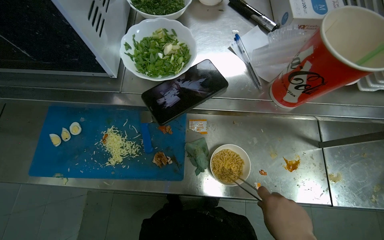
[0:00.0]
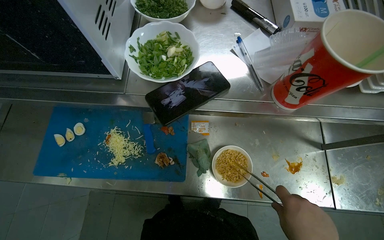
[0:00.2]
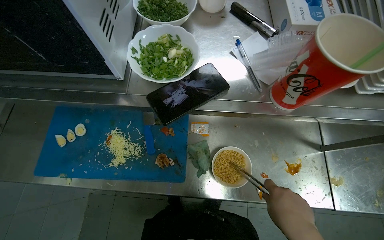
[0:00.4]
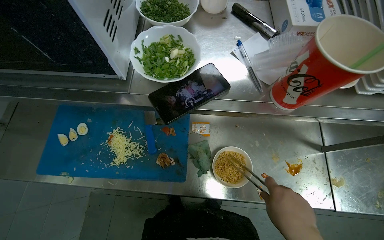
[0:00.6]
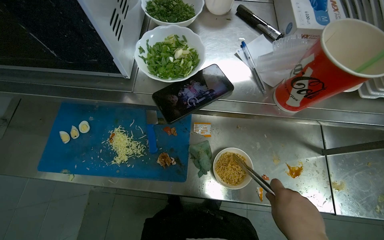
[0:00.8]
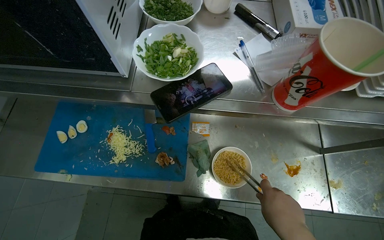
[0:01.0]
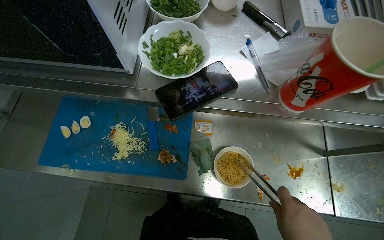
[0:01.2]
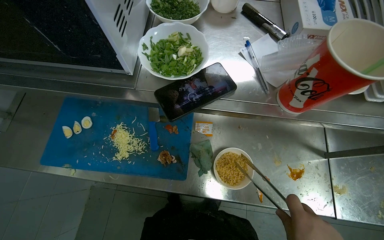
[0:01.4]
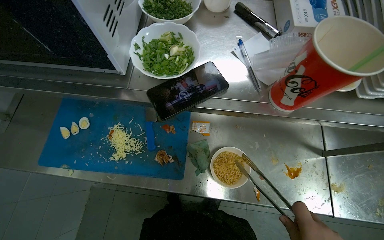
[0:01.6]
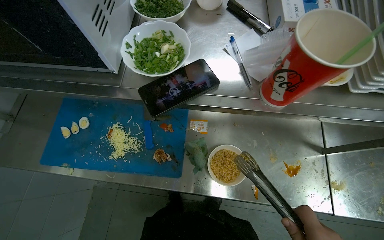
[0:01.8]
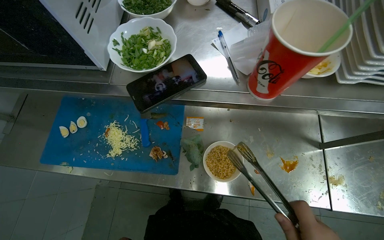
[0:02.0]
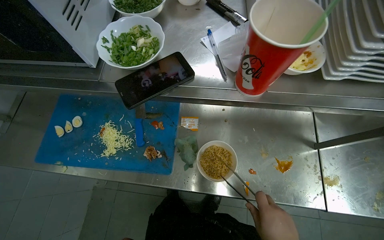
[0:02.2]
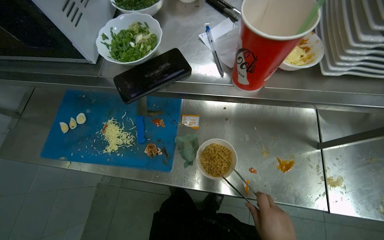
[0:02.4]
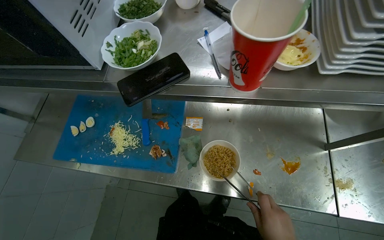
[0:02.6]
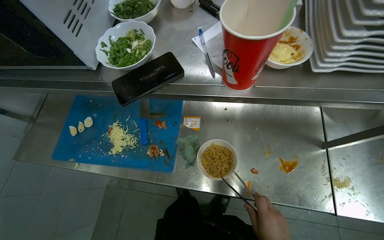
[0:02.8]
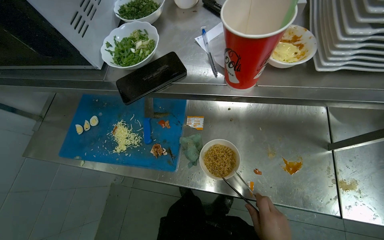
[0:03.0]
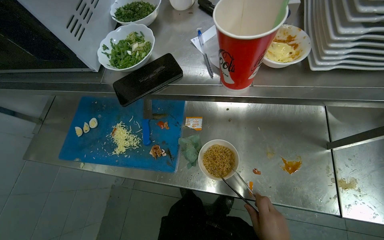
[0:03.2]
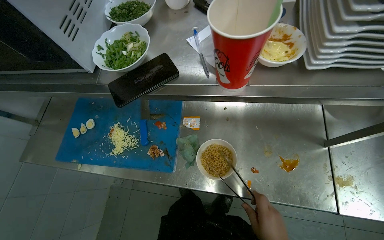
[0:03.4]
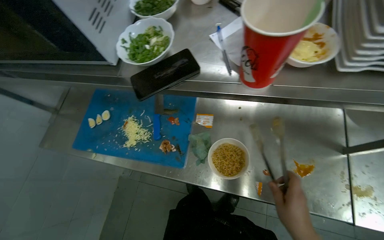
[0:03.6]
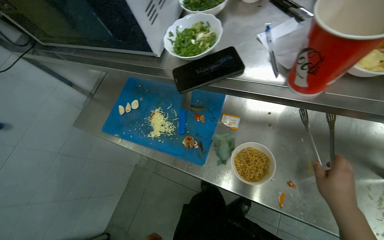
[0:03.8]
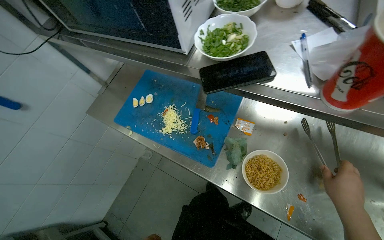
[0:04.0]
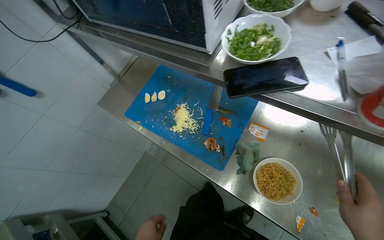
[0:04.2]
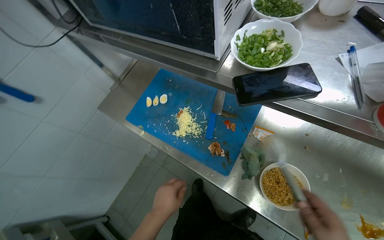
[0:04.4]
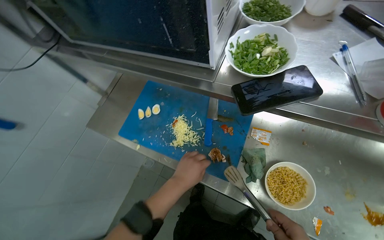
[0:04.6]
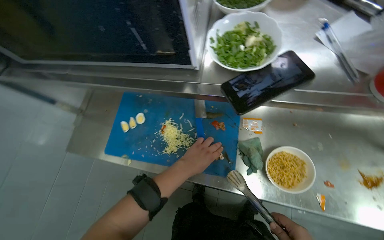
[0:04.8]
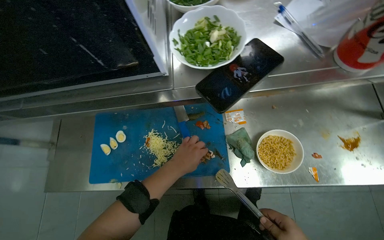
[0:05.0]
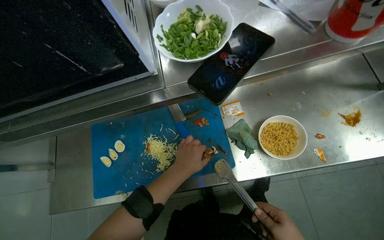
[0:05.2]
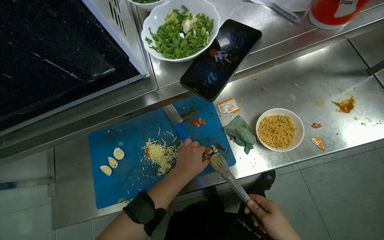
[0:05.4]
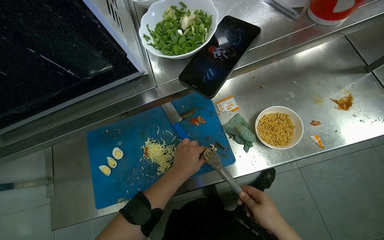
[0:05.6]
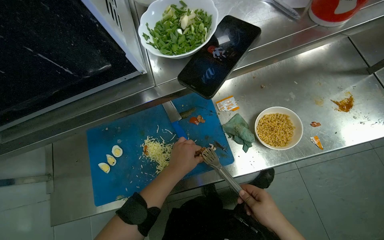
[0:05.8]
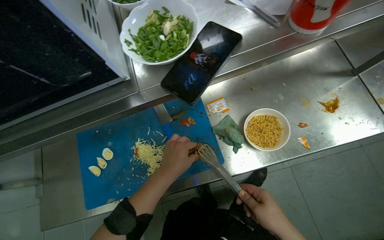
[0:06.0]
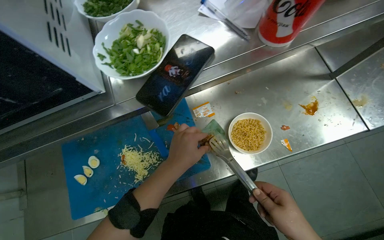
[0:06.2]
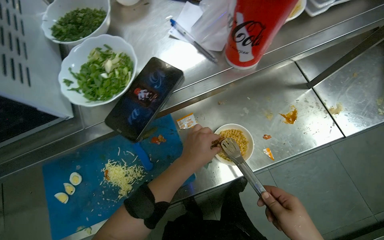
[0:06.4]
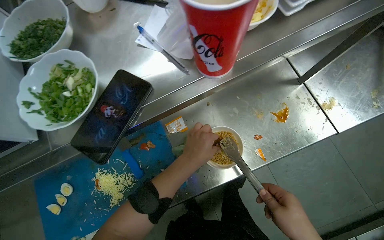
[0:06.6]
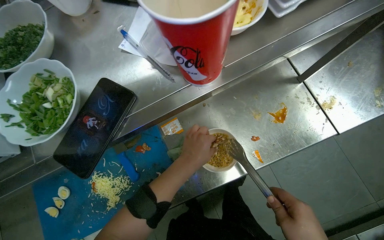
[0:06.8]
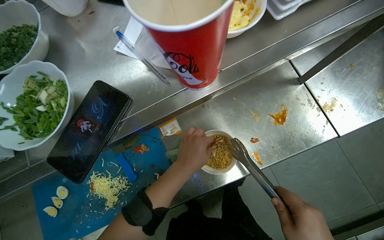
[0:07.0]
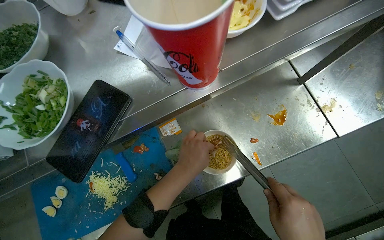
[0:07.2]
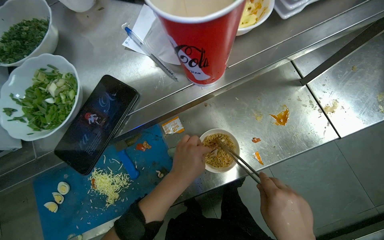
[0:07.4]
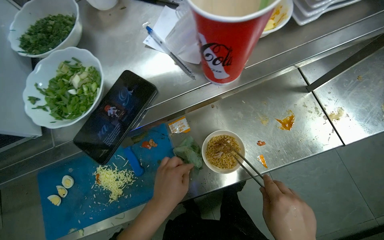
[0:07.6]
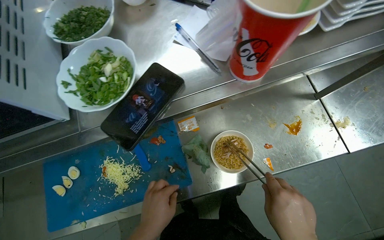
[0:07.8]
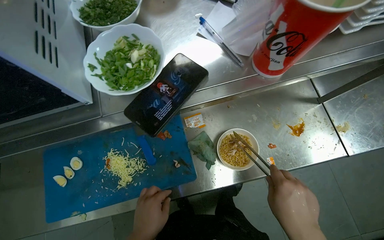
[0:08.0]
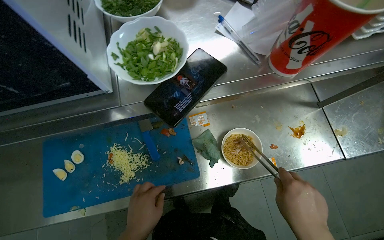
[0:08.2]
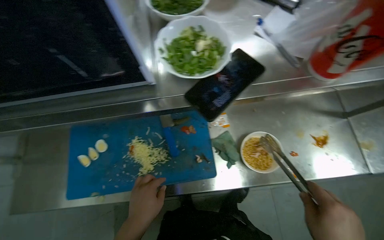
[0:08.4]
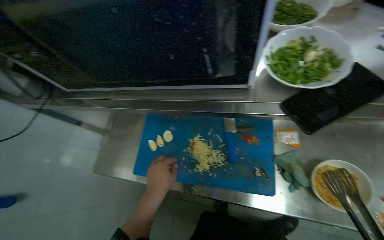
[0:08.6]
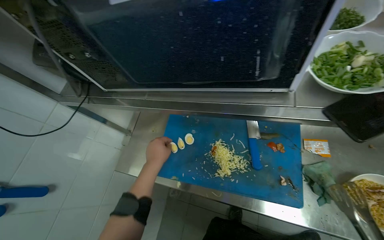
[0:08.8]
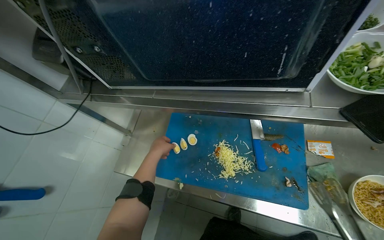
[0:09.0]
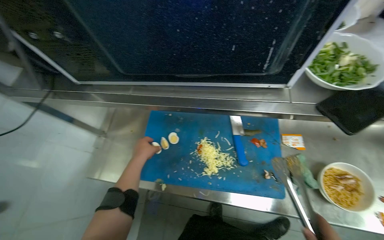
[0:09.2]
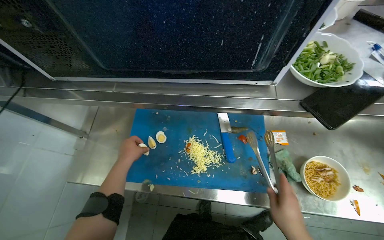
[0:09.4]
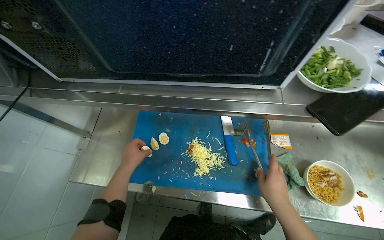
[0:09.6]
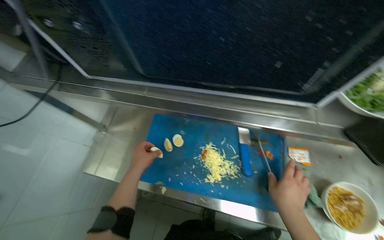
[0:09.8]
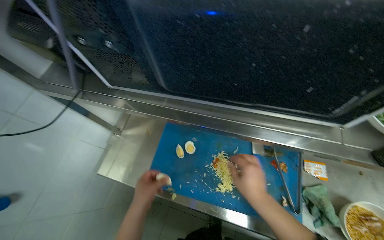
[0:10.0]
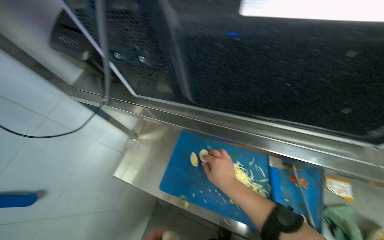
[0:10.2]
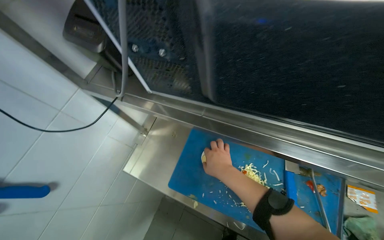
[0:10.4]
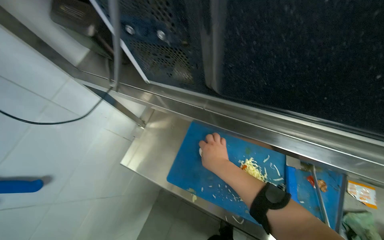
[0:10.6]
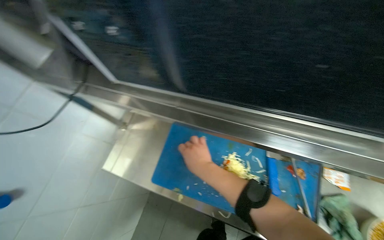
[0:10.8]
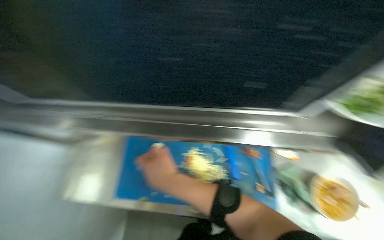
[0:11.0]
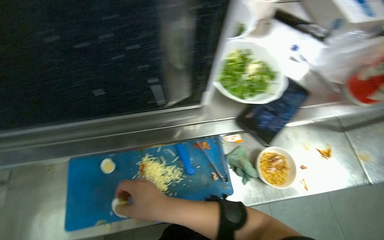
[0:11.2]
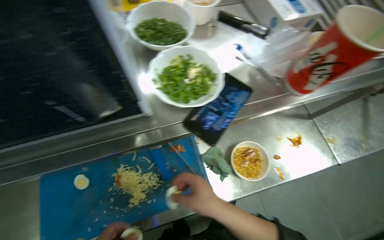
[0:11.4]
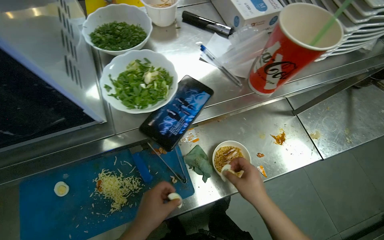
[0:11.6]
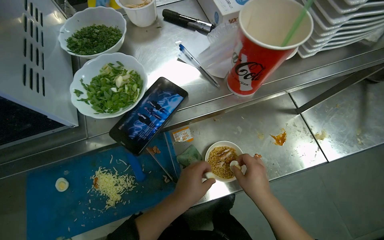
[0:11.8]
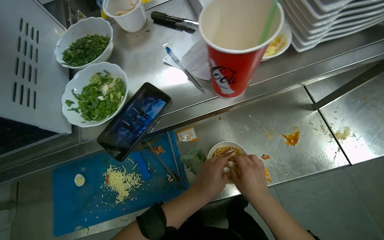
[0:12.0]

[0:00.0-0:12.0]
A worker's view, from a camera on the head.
Job: preparing food.
The whole recording: Adding ingredients to instant noodles. The worker adds seasoning, chicken, eggs, cheese, and green onions to the instant noodles in a bowl.
0:03.0 to 0:04.4: The wearer's head swings about 25 degrees to the left.
0:04.4 to 0:06.0: The wearer looks approximately 50 degrees further to the right.
0:07.6 to 0:09.0: The wearer looks about 35 degrees further to the left.
0:09.0 to 0:10.4: The scene turns roughly 25 degrees clockwise in the picture.
0:10.4 to 0:12.0: The wearer moves roughly 50 cm. The wearer's head swings some 40 degrees to the right.

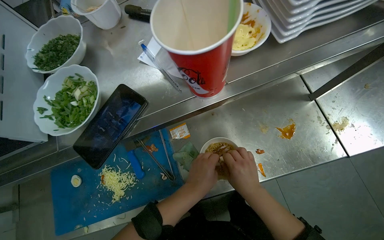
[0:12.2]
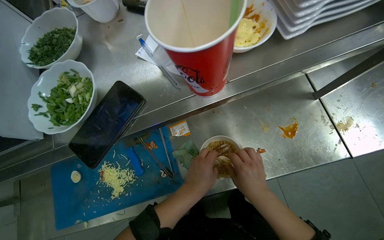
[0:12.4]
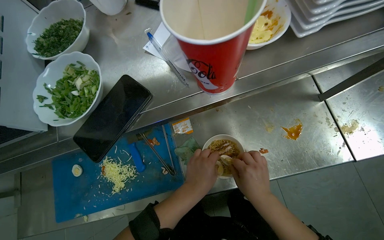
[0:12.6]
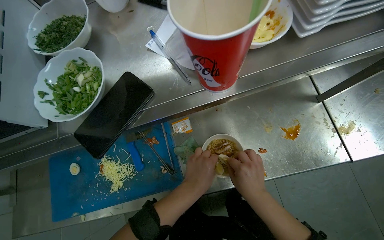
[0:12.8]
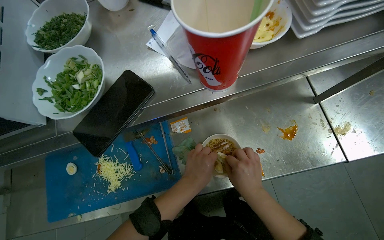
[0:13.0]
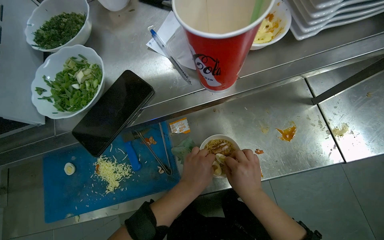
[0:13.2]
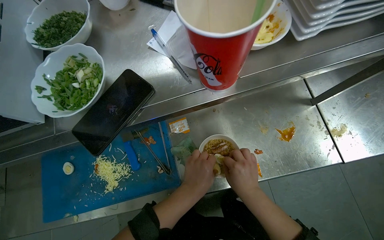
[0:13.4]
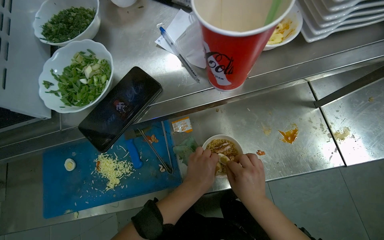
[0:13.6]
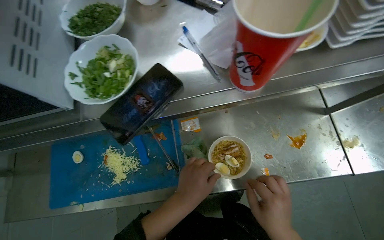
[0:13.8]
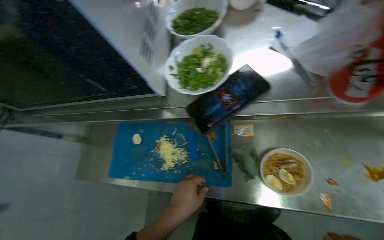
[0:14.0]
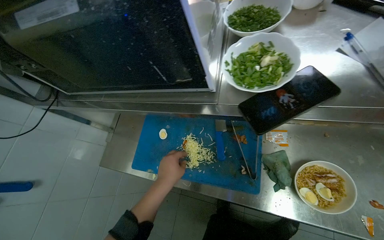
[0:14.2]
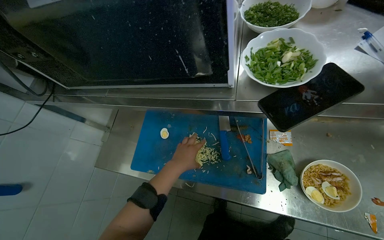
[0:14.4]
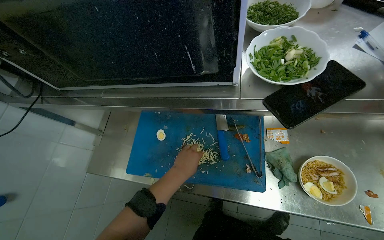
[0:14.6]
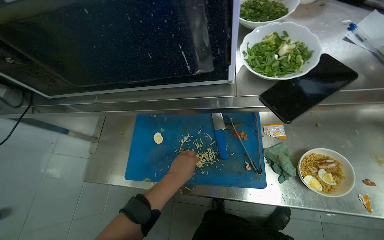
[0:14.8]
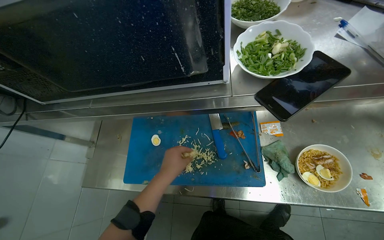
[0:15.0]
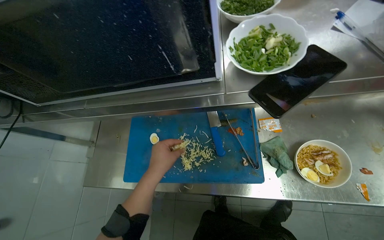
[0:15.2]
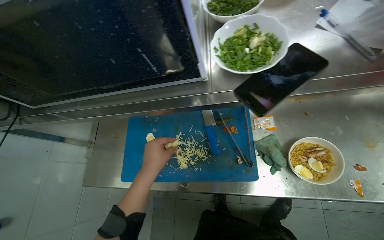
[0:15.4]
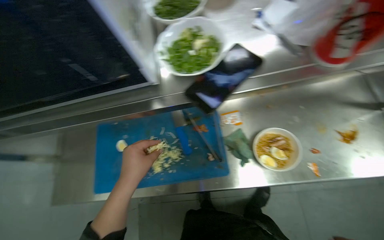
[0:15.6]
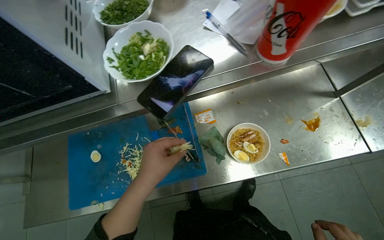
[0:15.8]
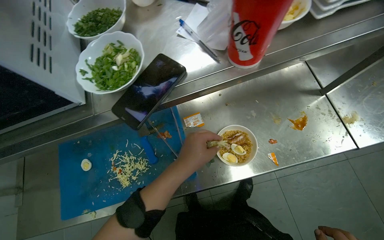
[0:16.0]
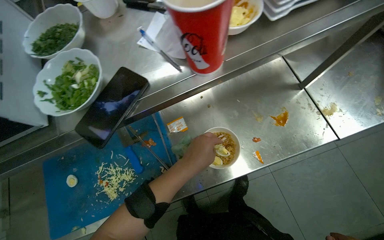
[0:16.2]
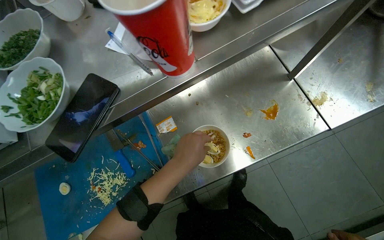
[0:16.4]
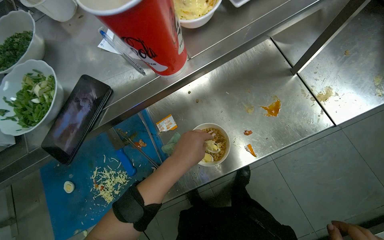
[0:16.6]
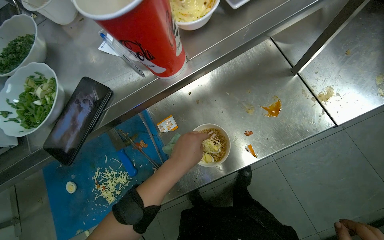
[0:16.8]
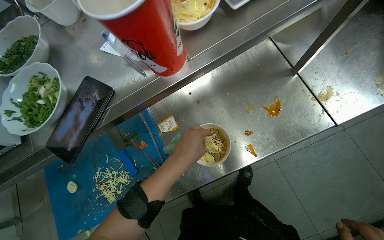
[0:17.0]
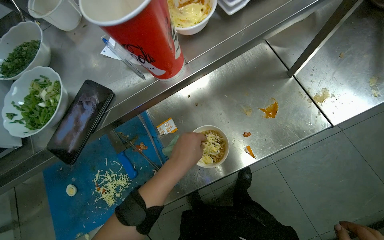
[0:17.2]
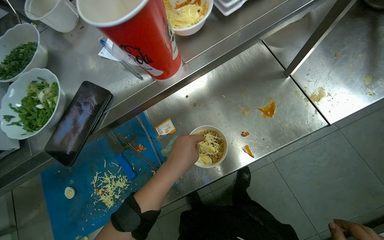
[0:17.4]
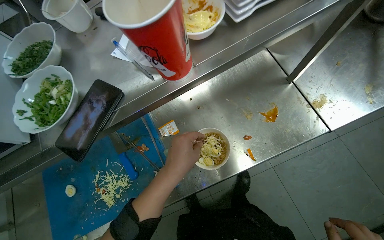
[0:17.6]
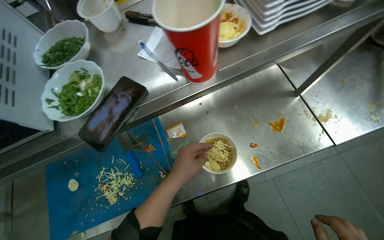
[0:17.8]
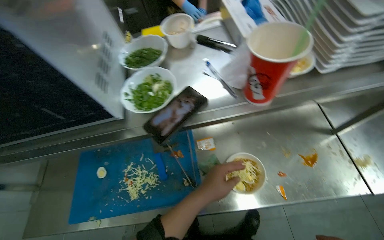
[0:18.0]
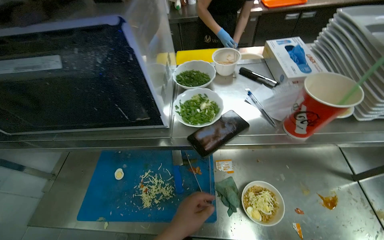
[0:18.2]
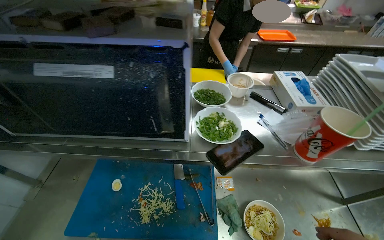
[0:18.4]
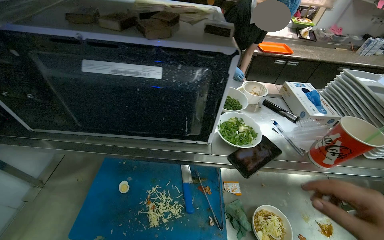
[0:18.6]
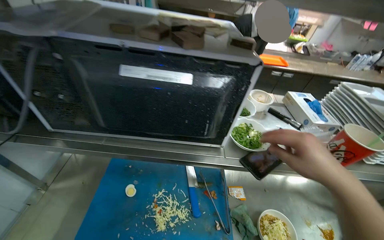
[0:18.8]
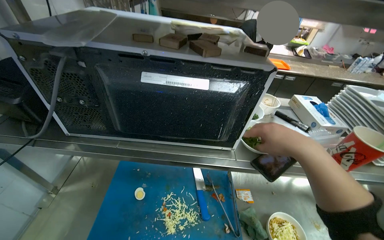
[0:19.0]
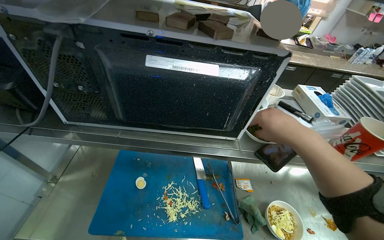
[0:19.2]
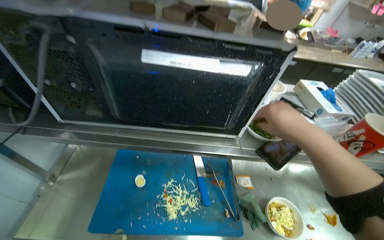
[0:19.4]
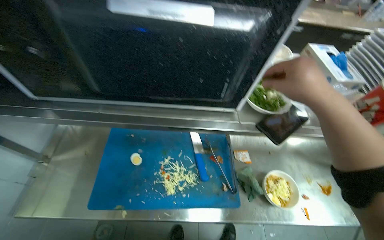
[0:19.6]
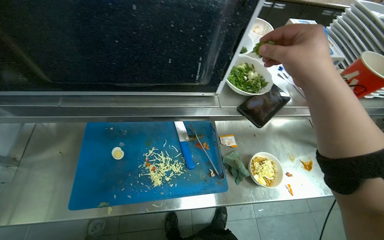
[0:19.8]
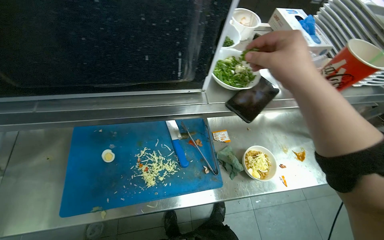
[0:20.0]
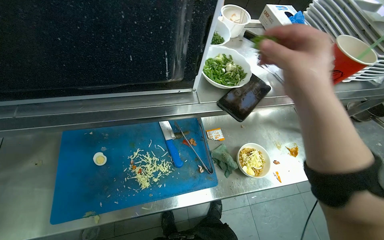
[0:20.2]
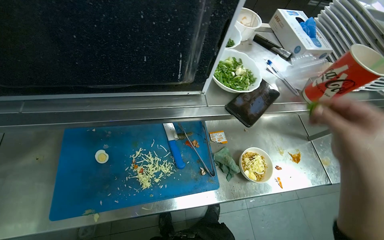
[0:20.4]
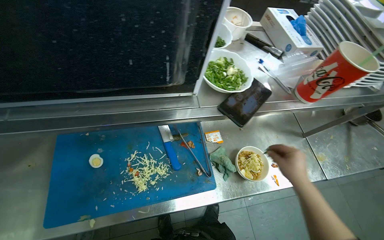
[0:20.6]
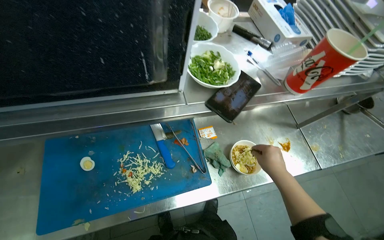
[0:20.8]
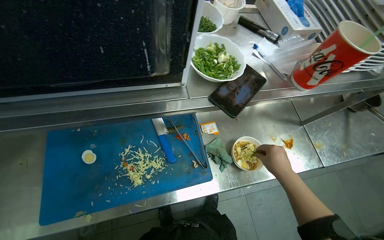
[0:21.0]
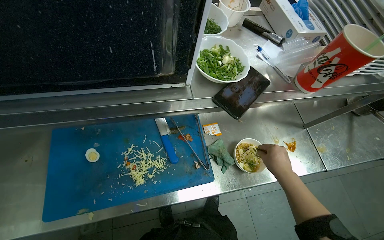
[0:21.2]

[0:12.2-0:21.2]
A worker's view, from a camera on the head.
Job: preparing food.
The whole recording: Adding ingredients to instant noodles. The worker adds seasoning, chicken, eggs, cheese, and green onions to the instant noodles in a bowl.
0:12.2 to 0:13.8: The hands stay close to where they were, moving slightly.
0:13.8 to 0:15.2: The left hand shifts roughly 30 cm to the left.
0:15.2 to 0:16.6: The left hand goes approximately 40 cm to the right.
0:16.6 to 0:18.2: The camera pitches upward, by about 20 degrees. Everything in view rotates some 30 degrees clockwise.
0:18.2 to 0:19.8: The view swings some 15 degrees to the right.
